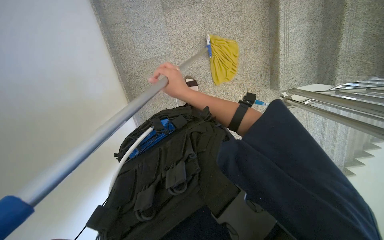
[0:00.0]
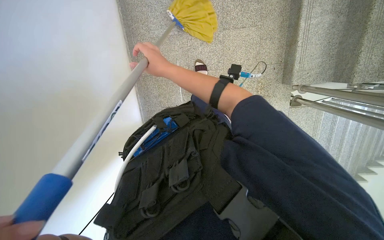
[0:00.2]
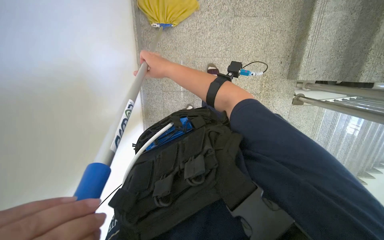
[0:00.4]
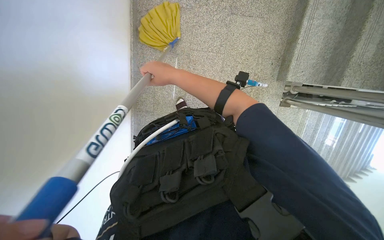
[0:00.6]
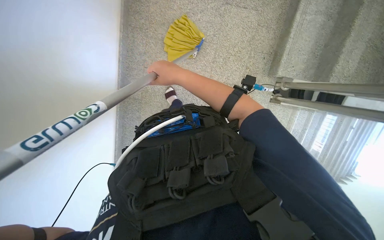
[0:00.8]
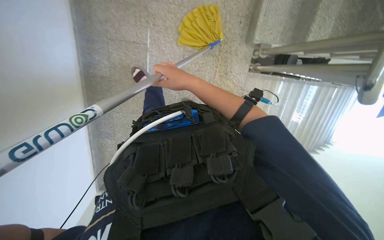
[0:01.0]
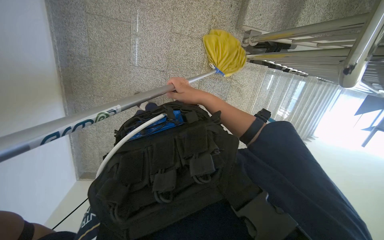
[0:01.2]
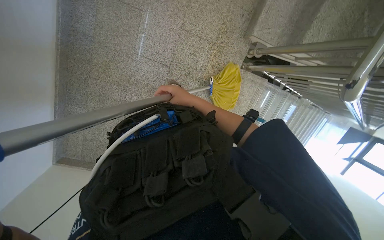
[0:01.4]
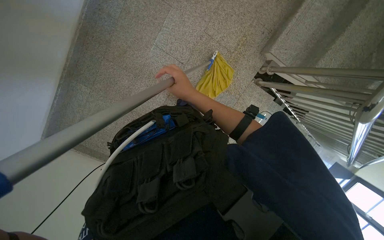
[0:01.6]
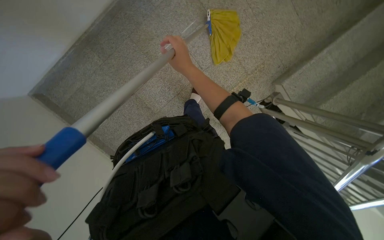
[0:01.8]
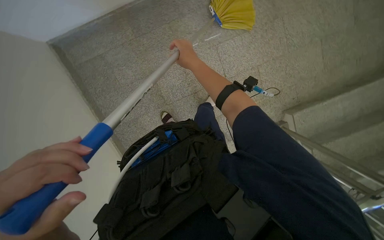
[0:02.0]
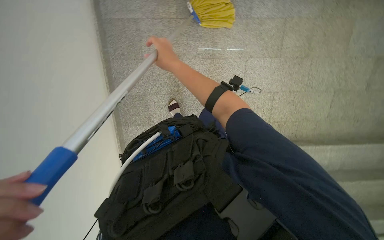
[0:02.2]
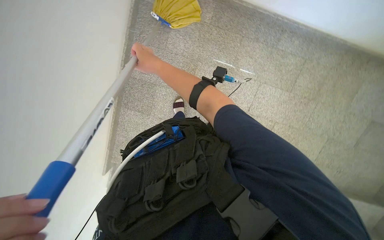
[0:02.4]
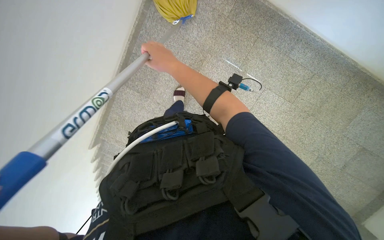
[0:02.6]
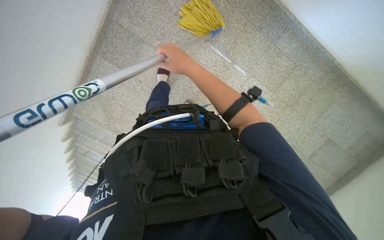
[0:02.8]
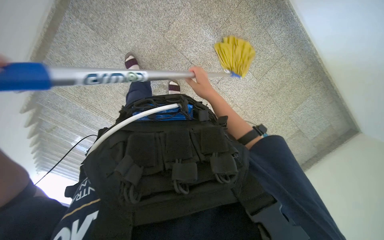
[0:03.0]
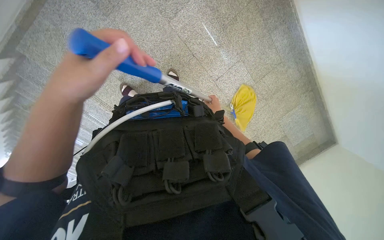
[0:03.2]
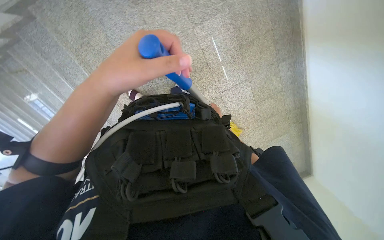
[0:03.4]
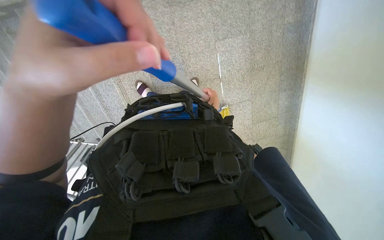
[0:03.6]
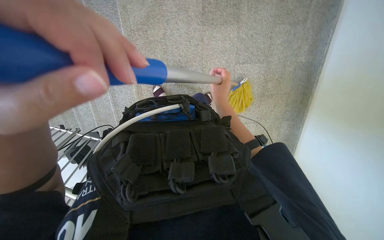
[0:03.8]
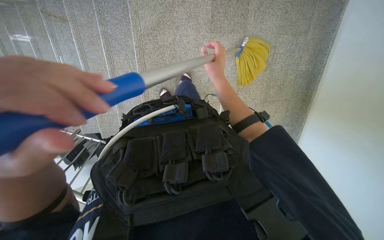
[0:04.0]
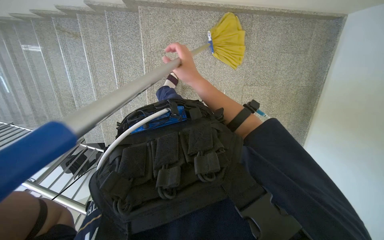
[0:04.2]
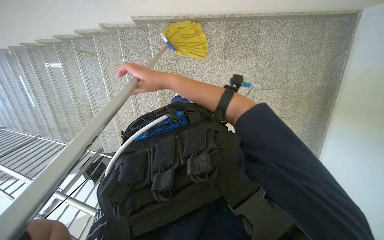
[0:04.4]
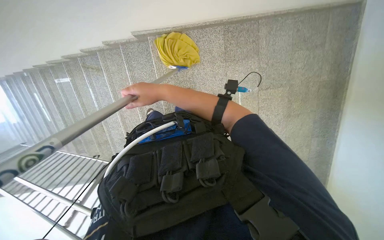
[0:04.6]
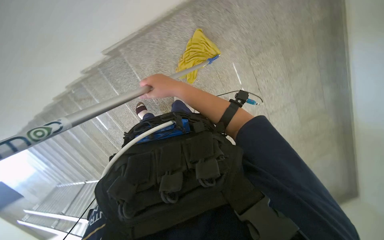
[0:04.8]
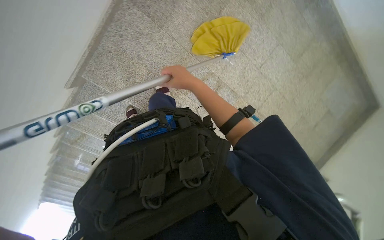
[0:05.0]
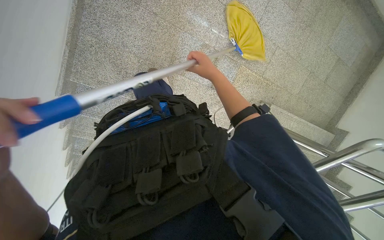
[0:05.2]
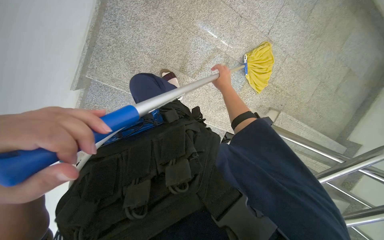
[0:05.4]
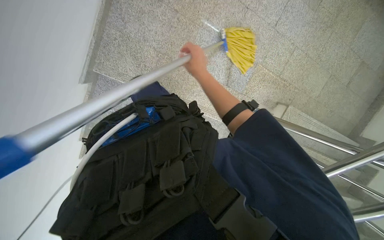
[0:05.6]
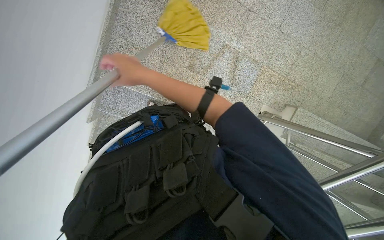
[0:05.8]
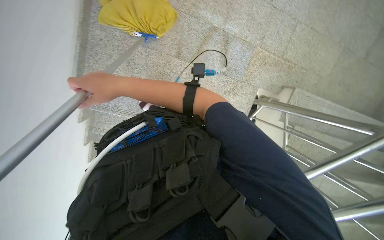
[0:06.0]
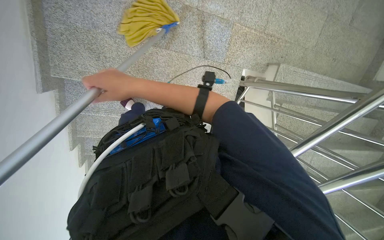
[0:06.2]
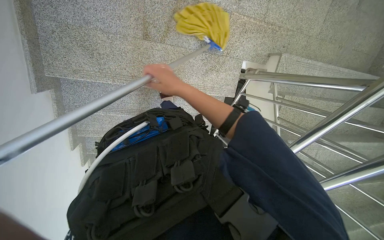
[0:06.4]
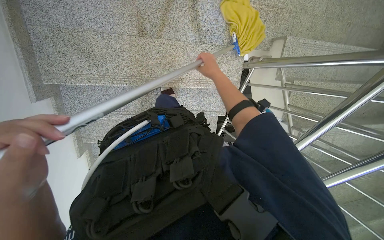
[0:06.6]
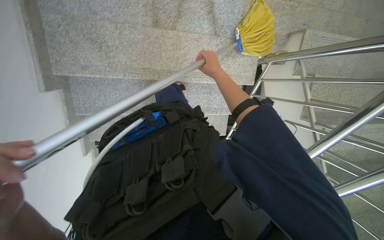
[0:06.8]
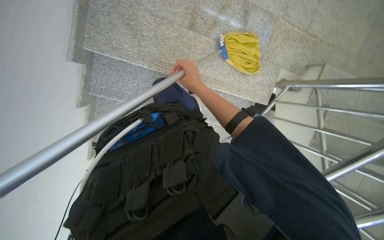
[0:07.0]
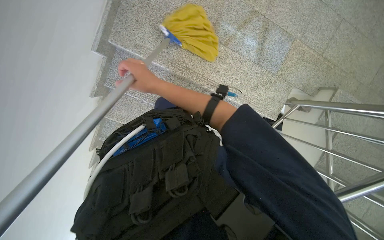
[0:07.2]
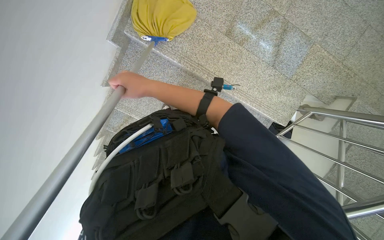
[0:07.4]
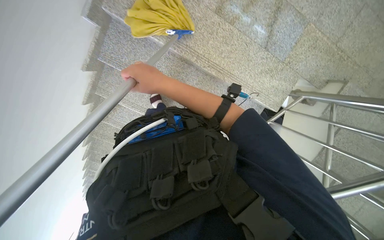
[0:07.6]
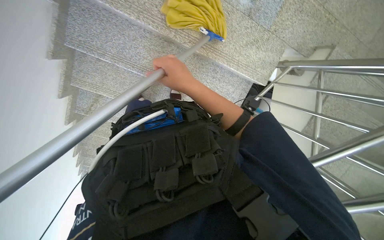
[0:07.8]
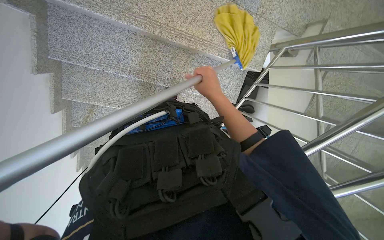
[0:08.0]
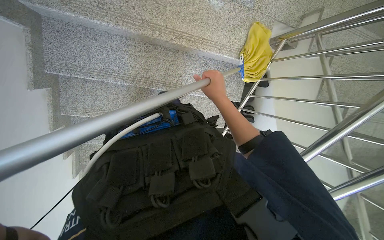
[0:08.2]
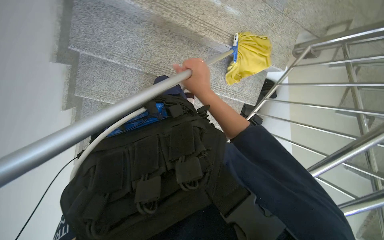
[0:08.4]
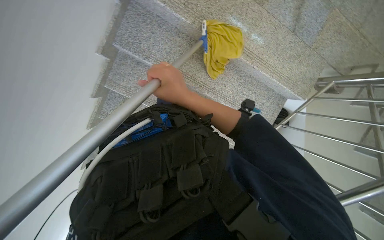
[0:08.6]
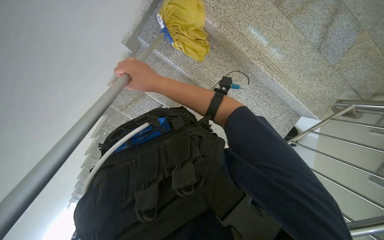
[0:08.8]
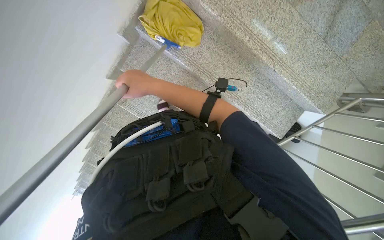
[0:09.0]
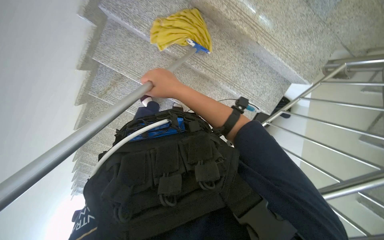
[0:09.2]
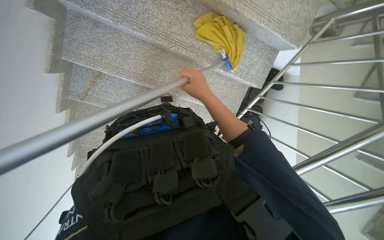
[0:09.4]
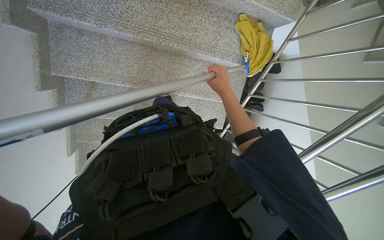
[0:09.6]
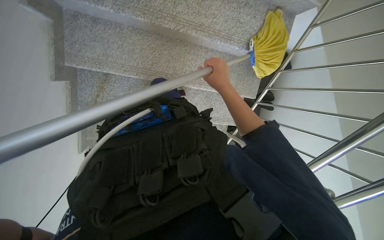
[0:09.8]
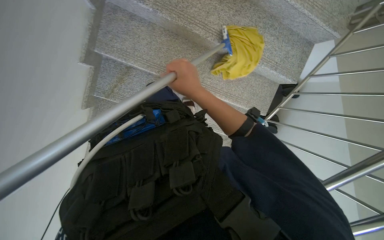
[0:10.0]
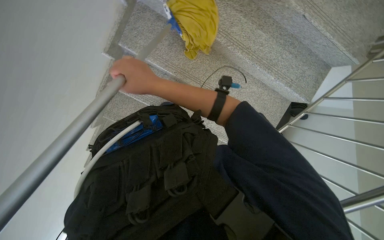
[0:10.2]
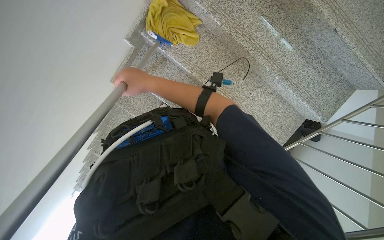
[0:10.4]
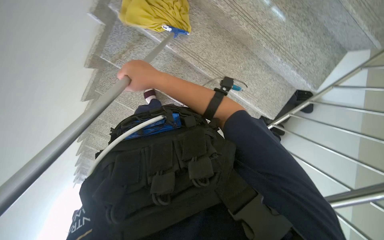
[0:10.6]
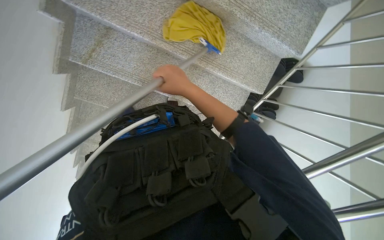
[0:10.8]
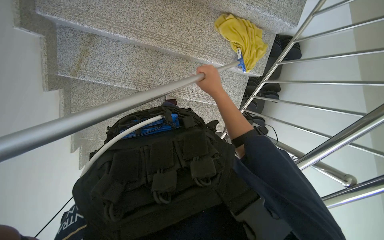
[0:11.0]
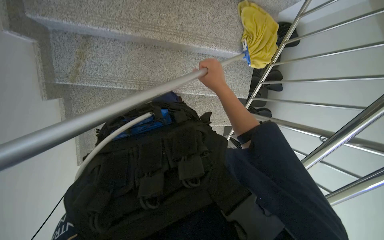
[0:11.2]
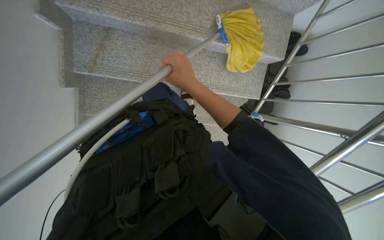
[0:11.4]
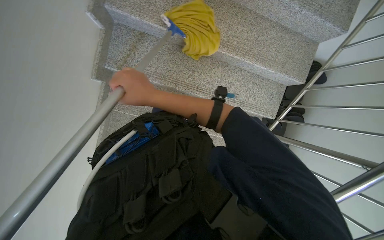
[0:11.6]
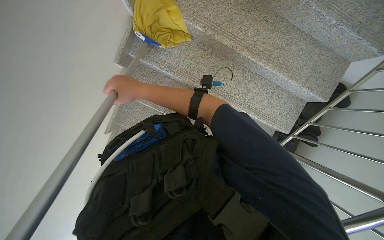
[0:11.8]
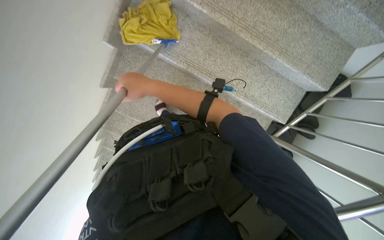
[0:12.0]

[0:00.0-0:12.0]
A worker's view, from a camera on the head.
Job: mopping floor.
The whole recording: Mopping building stairs. The worker mops the granite stairs with a yellow mop.
0:01.6 to 0:03.0: The wearer looks some 15 degrees further downward. The right hand shifts some 25 cm to the right.
0:03.0 to 0:04.4: The camera is carried some 70 cm. The view pans to the right by roughly 20 degrees. The camera pitches upward, by about 20 degrees. The scene turns roughly 40 degrees clockwise in the picture.
0:04.4 to 0:06.0: The camera is aimed approximately 20 degrees further to the left. The view tips downward by approximately 10 degrees. Everything in view rotates roughly 65 degrees counterclockwise.

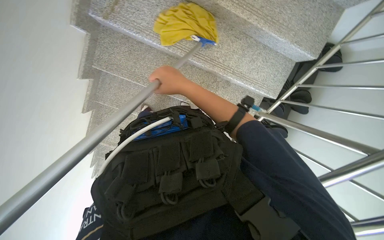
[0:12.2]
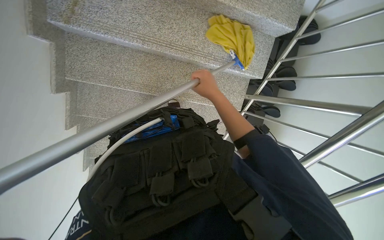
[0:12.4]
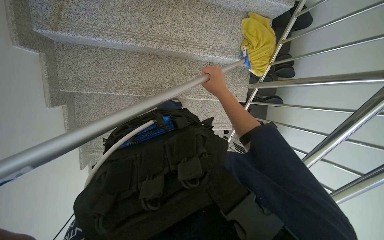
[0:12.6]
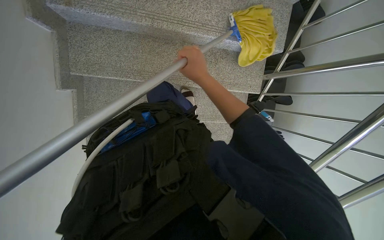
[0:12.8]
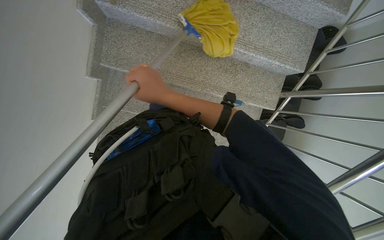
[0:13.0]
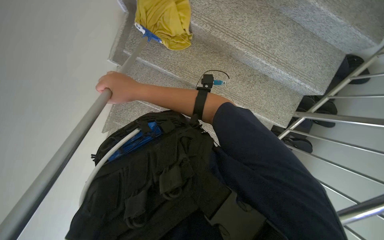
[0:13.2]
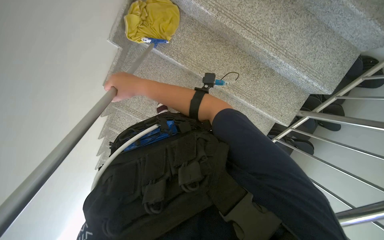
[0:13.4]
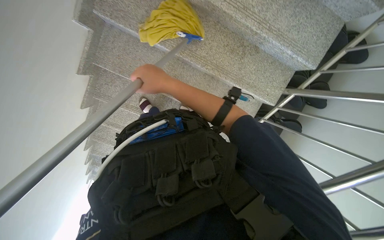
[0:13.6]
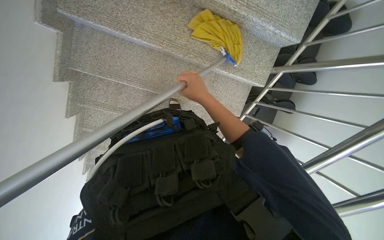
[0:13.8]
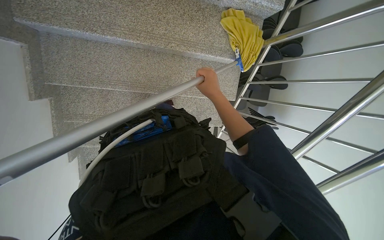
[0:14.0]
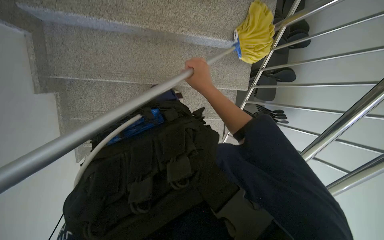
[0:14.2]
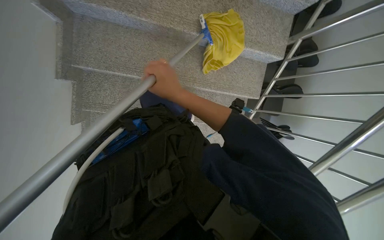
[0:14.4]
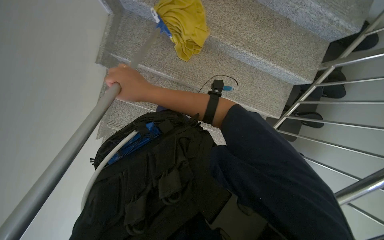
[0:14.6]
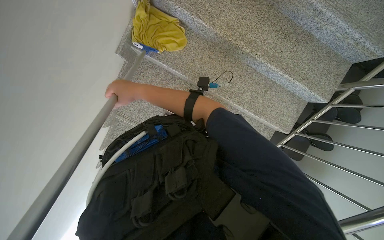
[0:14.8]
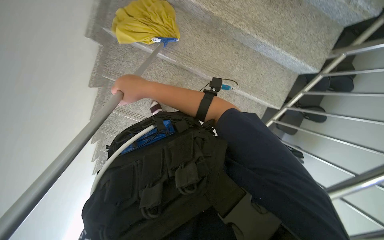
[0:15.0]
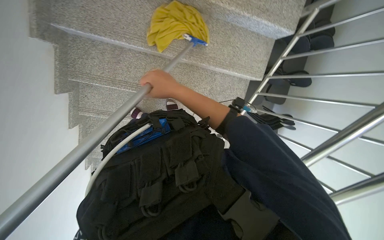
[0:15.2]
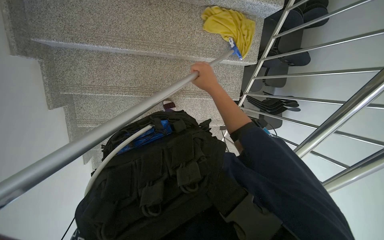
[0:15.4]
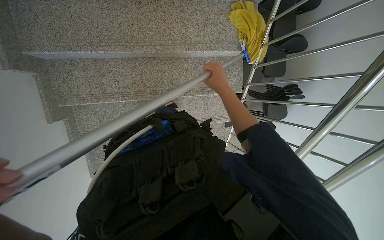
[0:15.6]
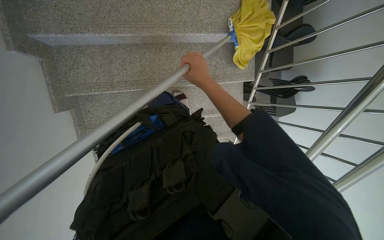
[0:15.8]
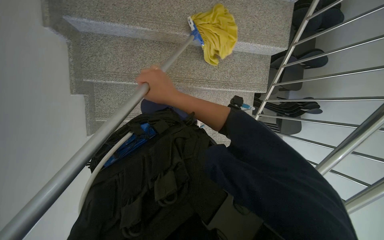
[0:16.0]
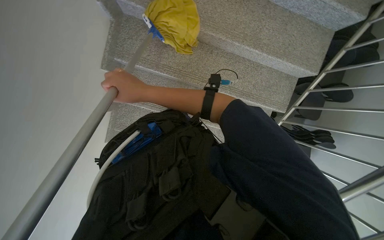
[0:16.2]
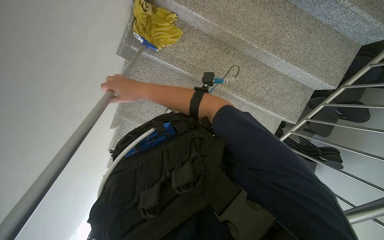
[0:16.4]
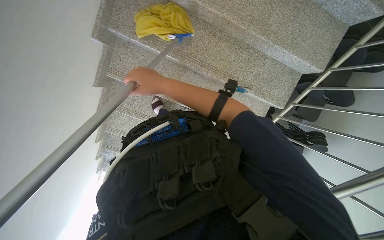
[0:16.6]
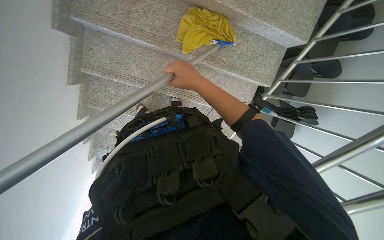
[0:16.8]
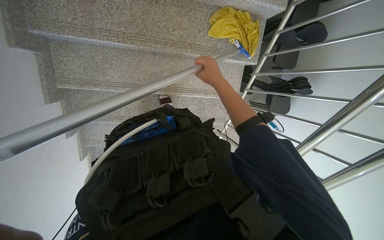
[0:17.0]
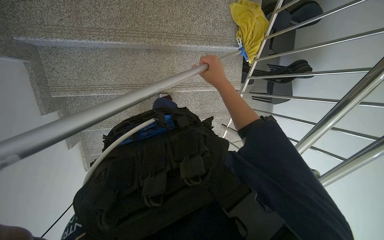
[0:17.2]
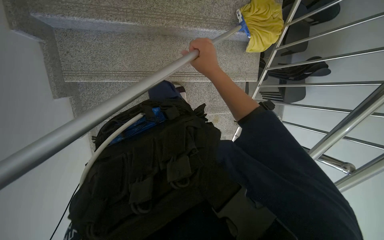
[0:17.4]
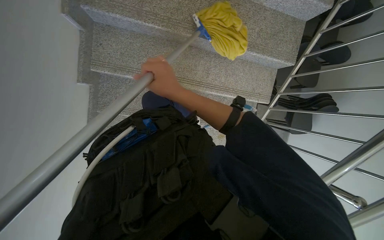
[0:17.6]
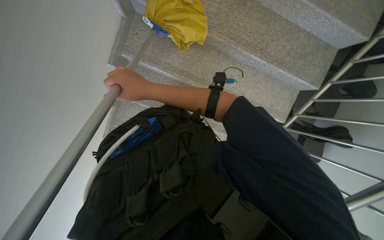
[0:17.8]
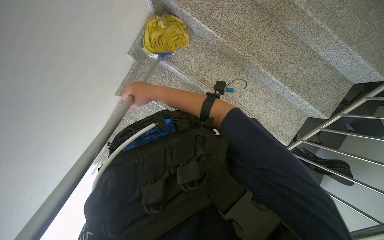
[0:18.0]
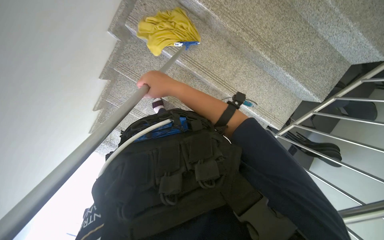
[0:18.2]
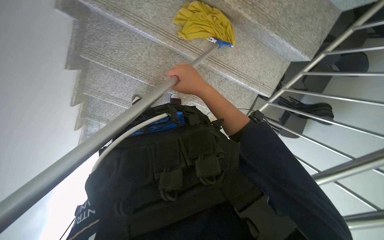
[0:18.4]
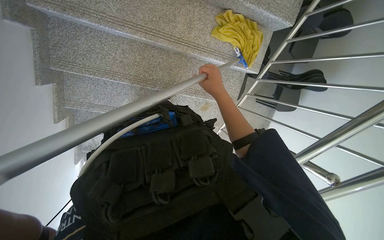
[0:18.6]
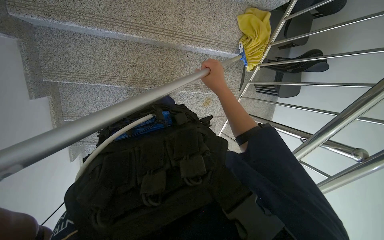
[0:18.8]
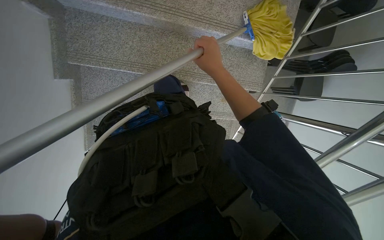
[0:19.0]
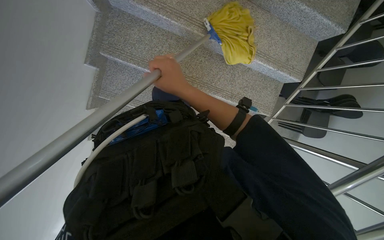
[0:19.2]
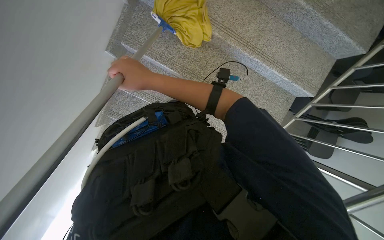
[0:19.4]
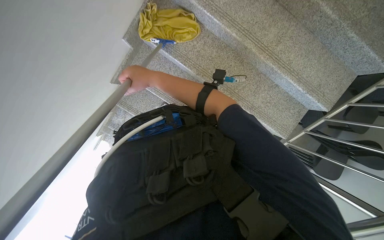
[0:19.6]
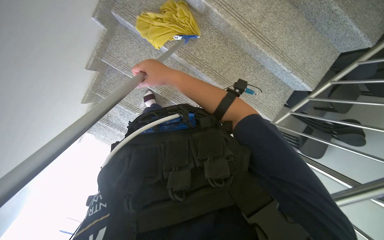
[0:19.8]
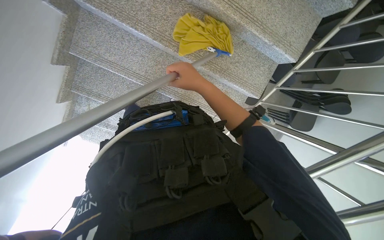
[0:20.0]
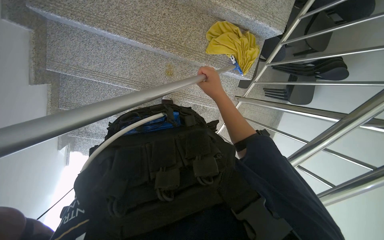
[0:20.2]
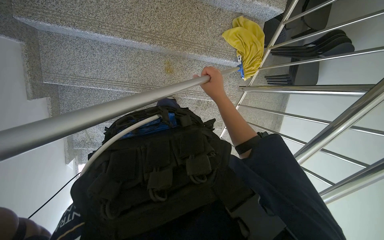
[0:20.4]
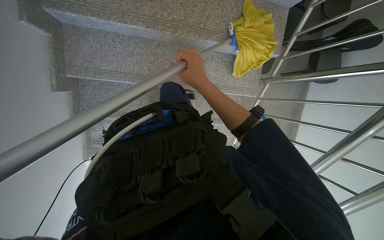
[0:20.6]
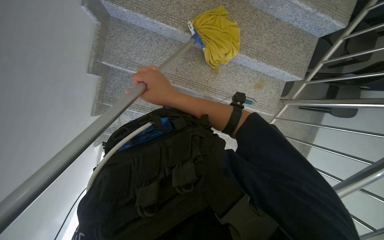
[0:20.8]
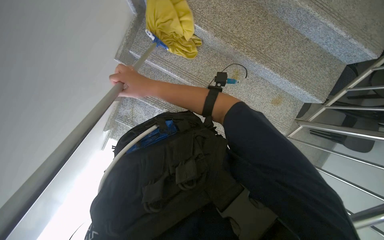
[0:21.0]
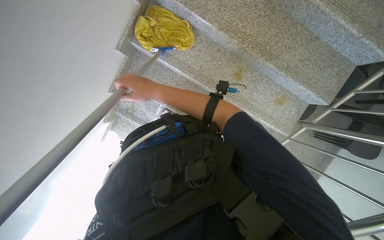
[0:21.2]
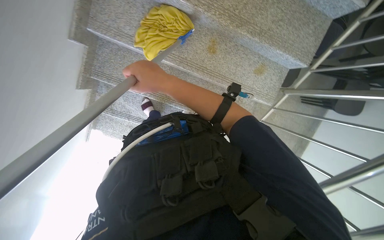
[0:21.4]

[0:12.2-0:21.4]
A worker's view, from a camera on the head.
Job: mopping floor.
The whole recording: Mopping building stairs. The worker mops the granite stairs with a yellow mop.
0:13.8 to 0:15.2: The right hand reaches some 50 cm to the left, then returns.
0:15.2 to 0:16.8: The right hand swings left and right, some 25 cm each way, with 2 reversals.
0:16.8 to 0:18.4: The right hand goes left and right, approximately 20 cm each way, reversing 2 times.
0:18.4 to 0:19.8: The right hand is displaced to the left by about 15 cm.
